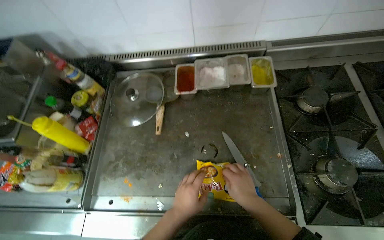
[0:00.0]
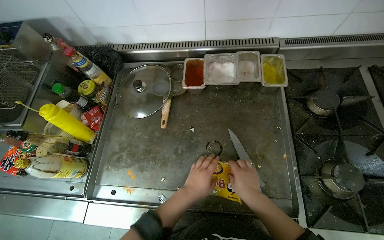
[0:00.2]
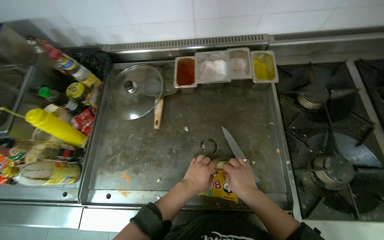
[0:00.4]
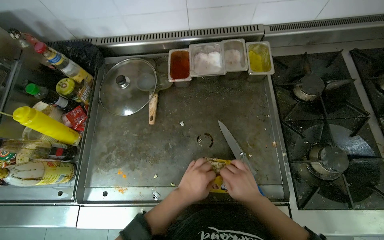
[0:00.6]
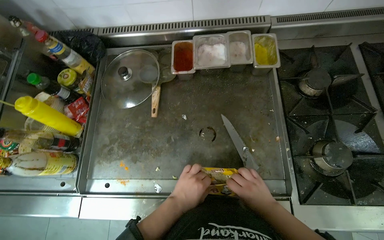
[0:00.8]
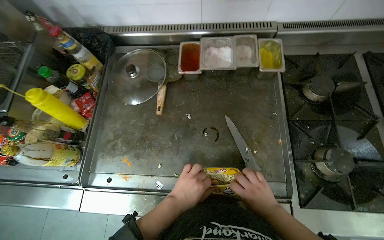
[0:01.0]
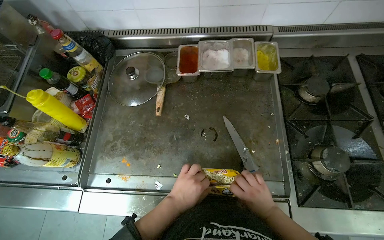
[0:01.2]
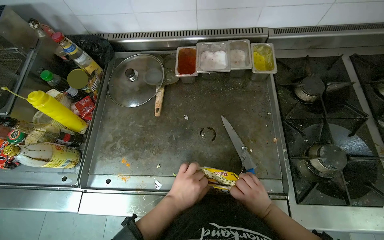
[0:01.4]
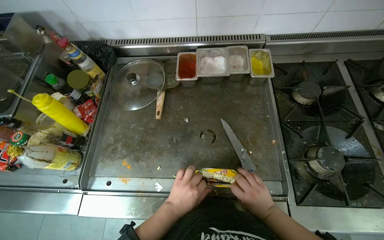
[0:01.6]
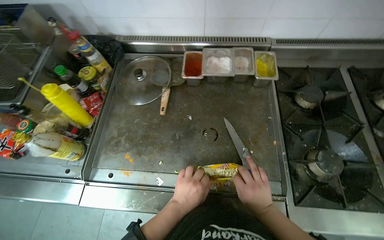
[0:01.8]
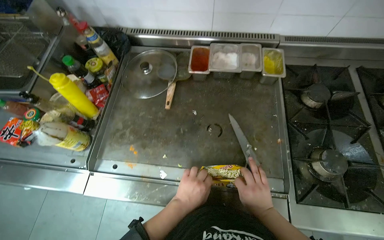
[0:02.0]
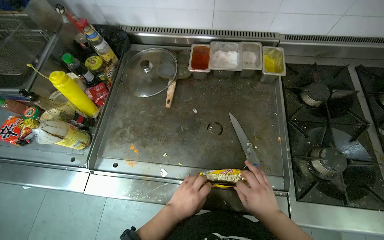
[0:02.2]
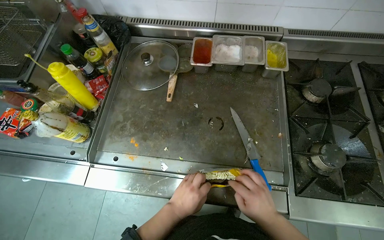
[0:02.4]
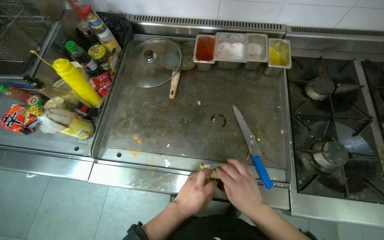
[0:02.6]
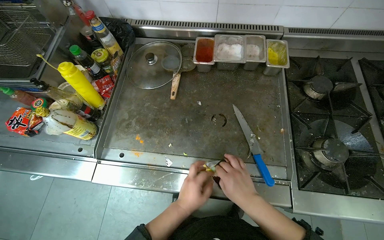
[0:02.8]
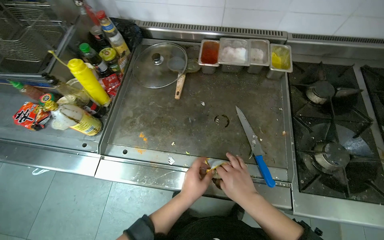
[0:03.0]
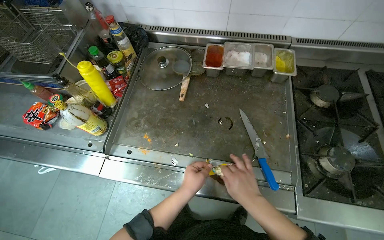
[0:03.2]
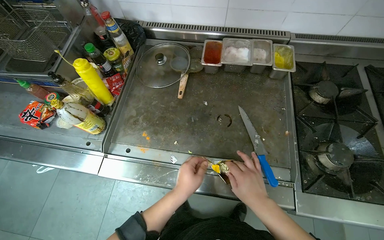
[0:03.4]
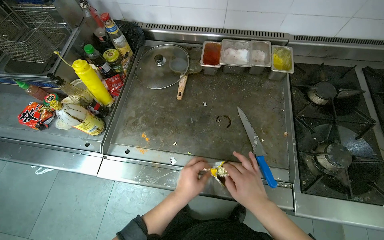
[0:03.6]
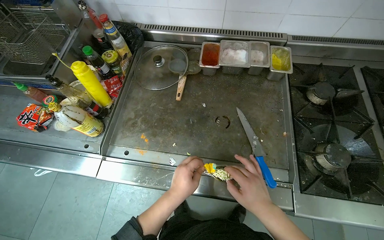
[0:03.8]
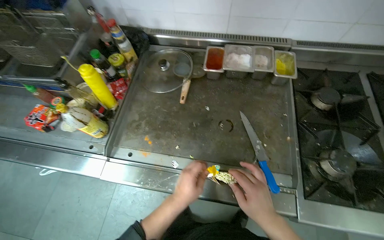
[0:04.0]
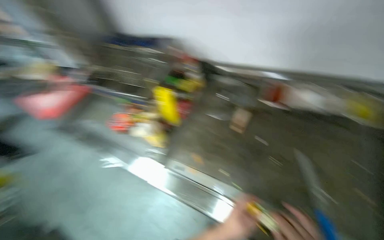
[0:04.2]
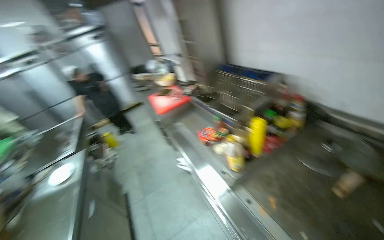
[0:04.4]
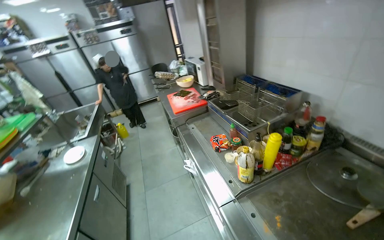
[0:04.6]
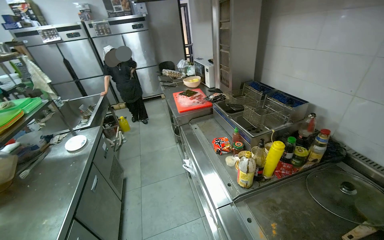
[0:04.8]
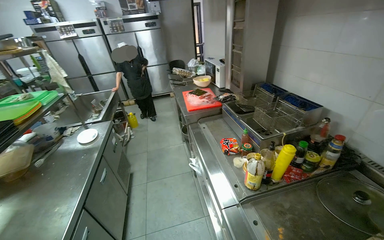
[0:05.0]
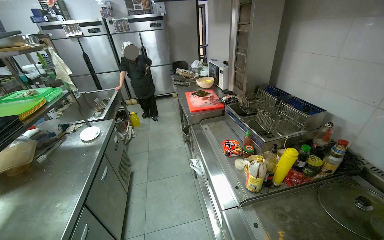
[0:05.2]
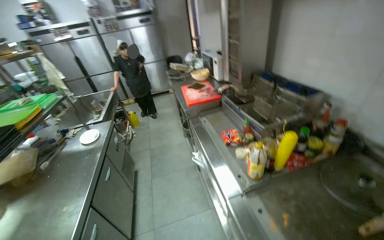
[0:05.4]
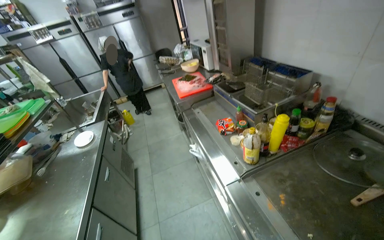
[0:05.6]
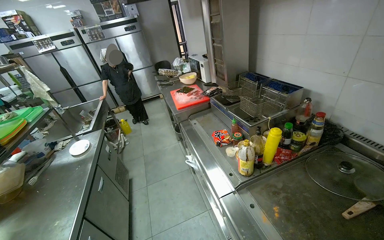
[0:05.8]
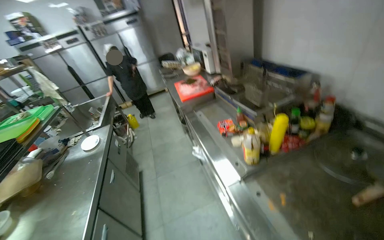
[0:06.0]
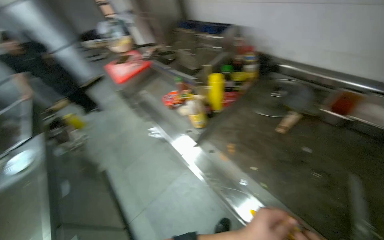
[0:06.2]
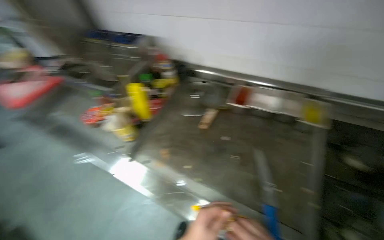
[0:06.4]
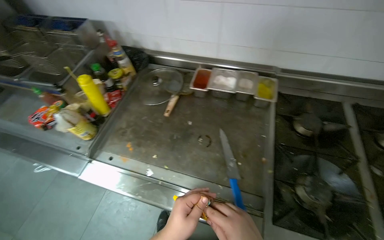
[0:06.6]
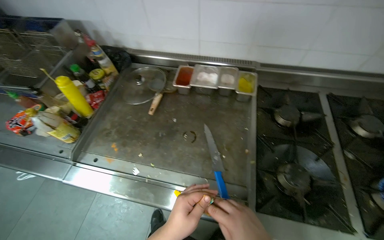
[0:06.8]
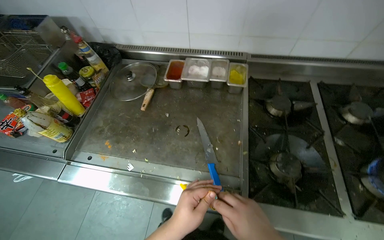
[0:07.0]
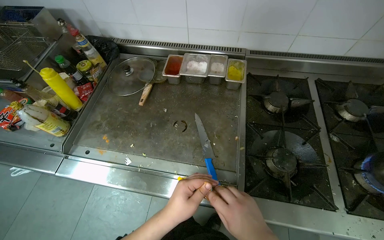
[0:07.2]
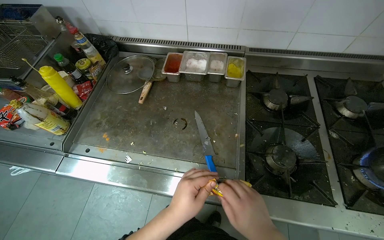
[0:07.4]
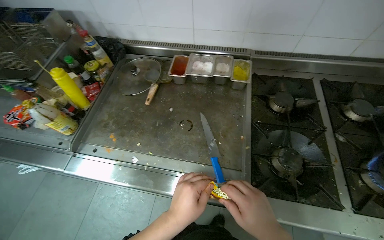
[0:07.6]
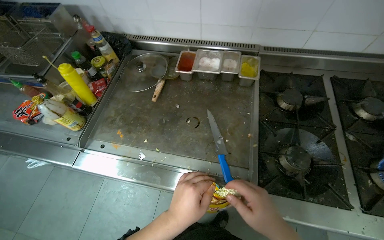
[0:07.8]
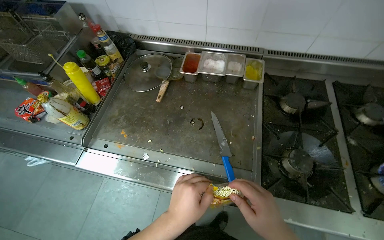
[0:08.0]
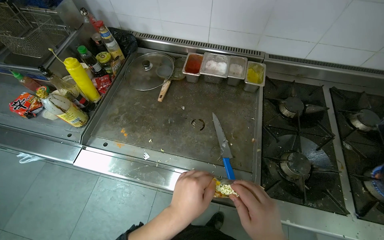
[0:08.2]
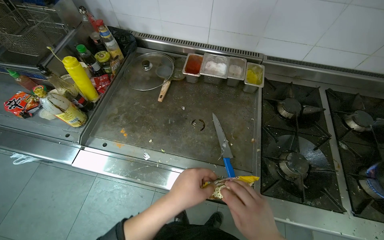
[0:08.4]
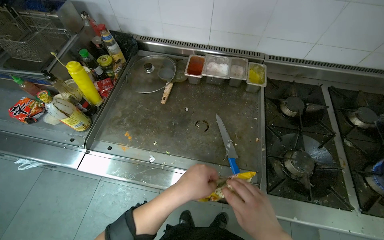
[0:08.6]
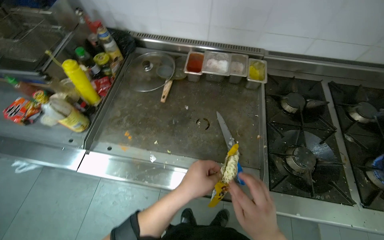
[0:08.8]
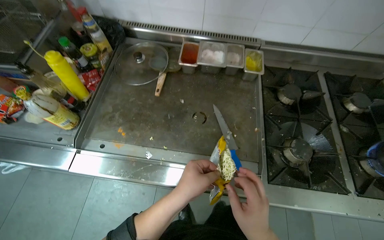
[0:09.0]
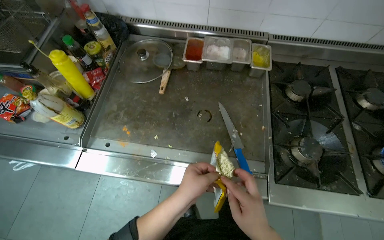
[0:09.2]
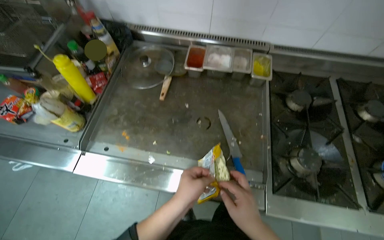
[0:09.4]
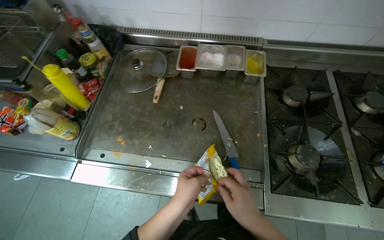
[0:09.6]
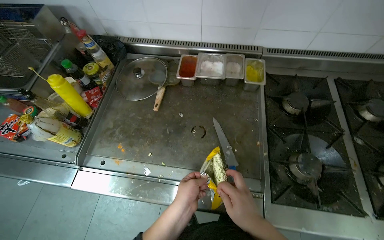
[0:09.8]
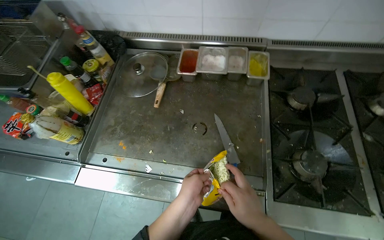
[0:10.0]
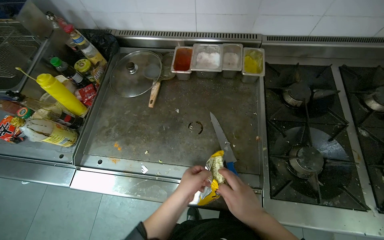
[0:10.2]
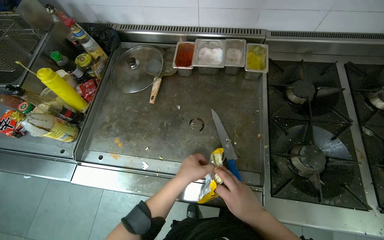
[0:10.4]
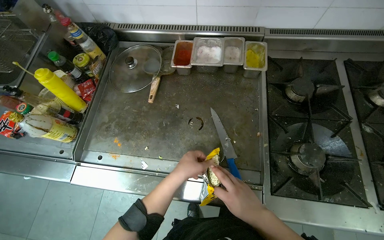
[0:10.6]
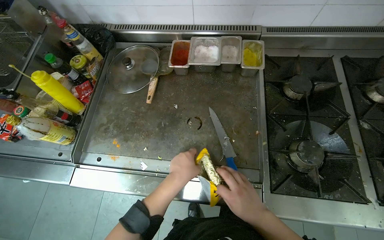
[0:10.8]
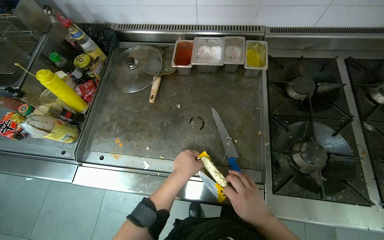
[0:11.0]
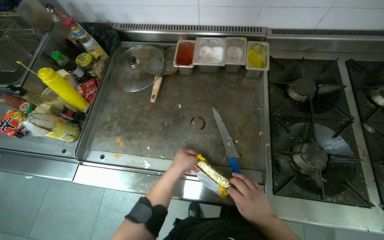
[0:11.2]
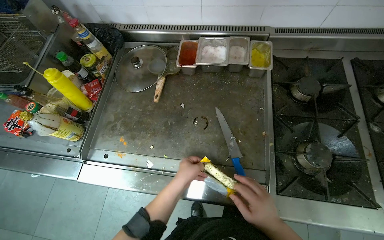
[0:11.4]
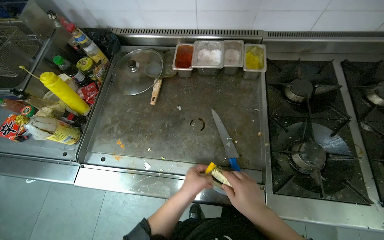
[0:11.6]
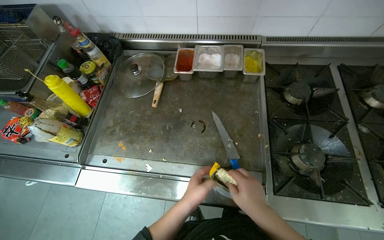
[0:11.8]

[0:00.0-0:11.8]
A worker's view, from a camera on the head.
Job: preparing food.
The whole recording: Opening instant noodle packet. The worker opens a packet of instant noodles using a knife and their hands.
0.0 to 1.4 s: The right hand shifts some 15 cm down the picture and to the right.
1.4 to 3.0 s: The right hand shifts some 20 cm nearer to the camera and to the left.
3.0 to 4.4 s: The wearer looks some 25 degrees further to the left.
6.0 to 7.4 s: The wearer's head swings about 60 degrees to the right. The view tilts approximately 15 degrees downward.
8.8 to 10.4 s: The left hand is displaced farther from the camera by approximately 10 cm.

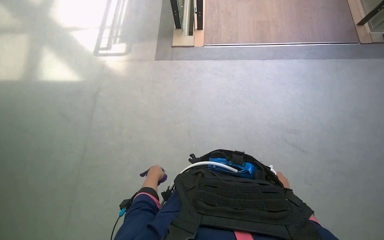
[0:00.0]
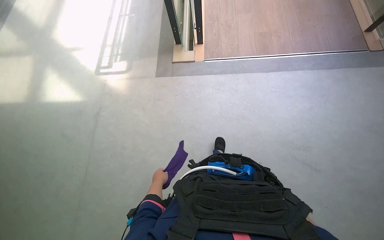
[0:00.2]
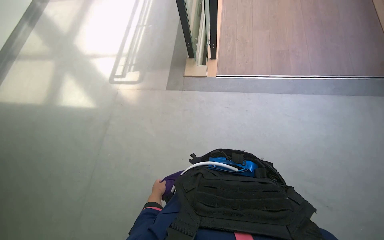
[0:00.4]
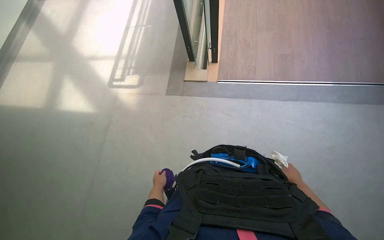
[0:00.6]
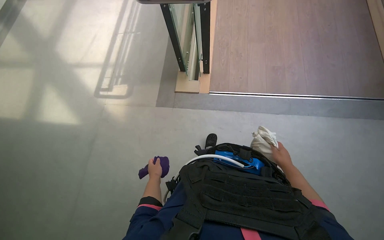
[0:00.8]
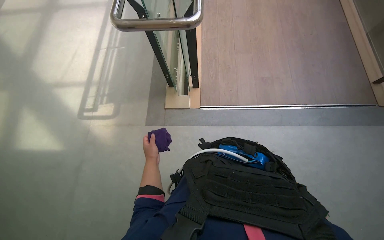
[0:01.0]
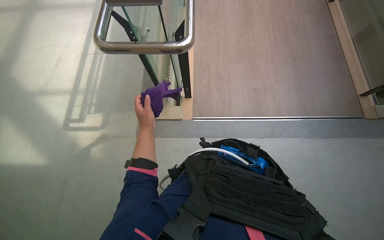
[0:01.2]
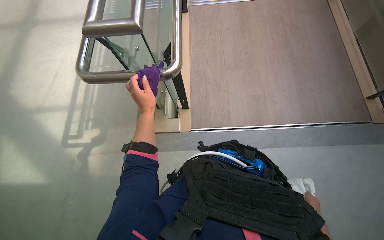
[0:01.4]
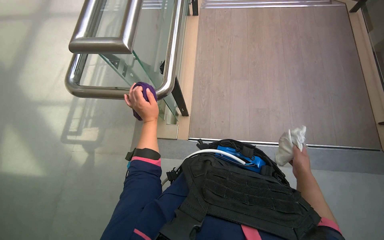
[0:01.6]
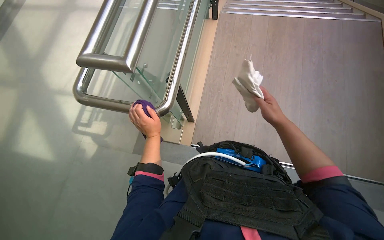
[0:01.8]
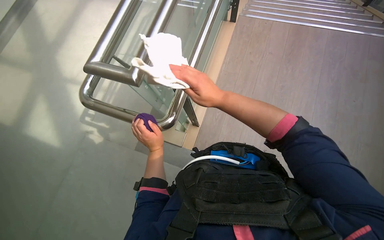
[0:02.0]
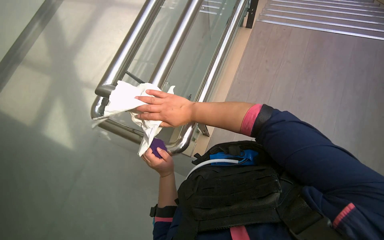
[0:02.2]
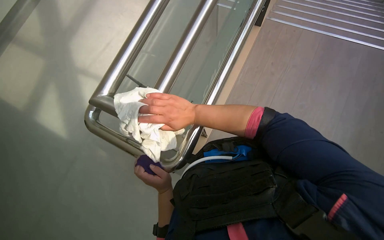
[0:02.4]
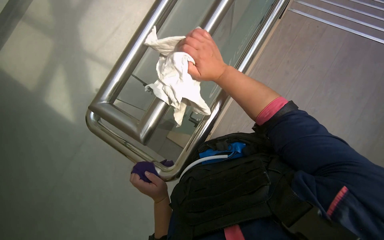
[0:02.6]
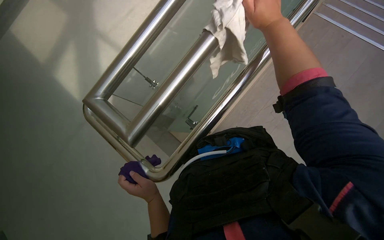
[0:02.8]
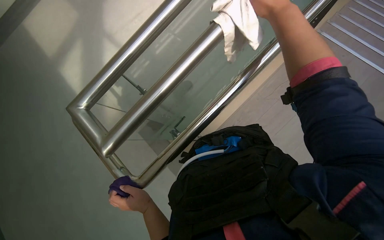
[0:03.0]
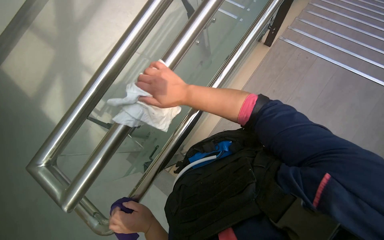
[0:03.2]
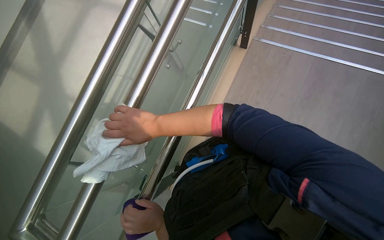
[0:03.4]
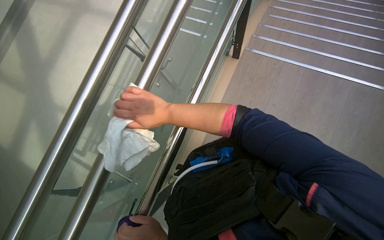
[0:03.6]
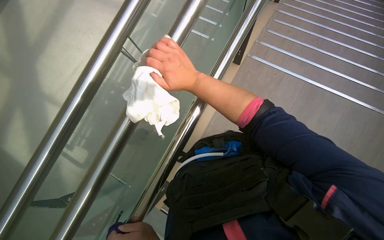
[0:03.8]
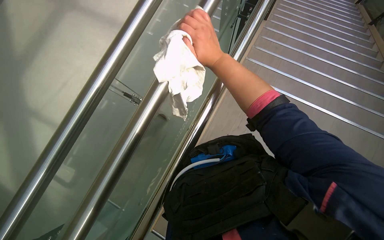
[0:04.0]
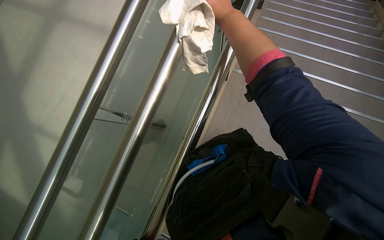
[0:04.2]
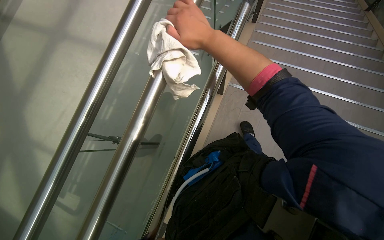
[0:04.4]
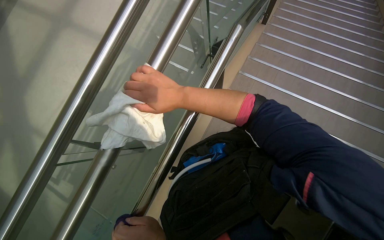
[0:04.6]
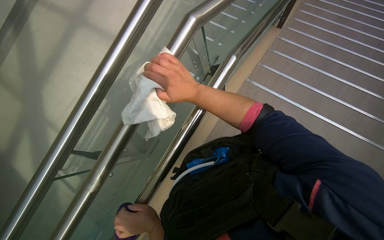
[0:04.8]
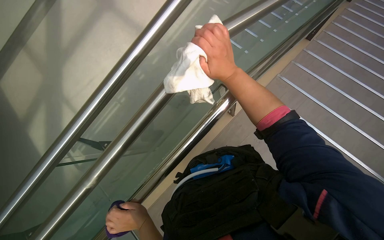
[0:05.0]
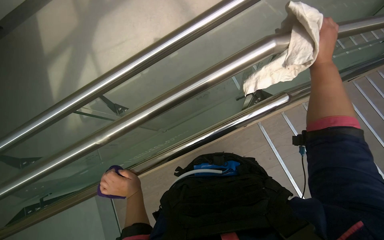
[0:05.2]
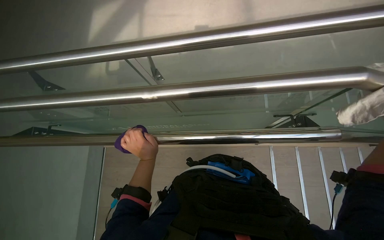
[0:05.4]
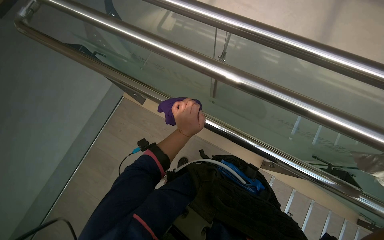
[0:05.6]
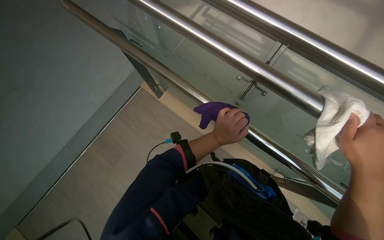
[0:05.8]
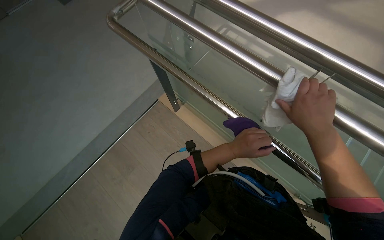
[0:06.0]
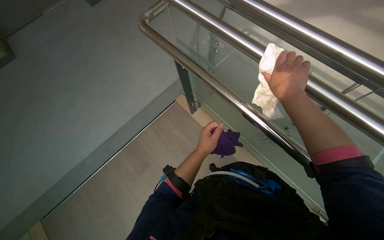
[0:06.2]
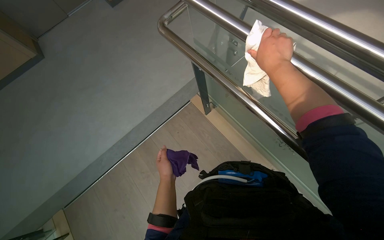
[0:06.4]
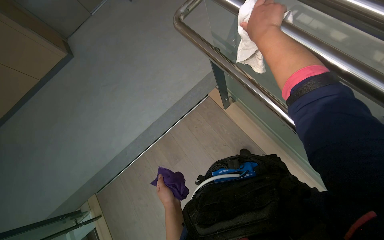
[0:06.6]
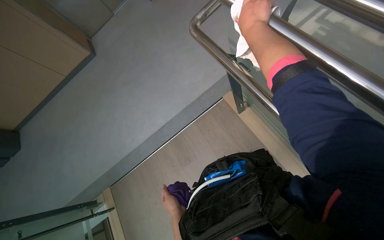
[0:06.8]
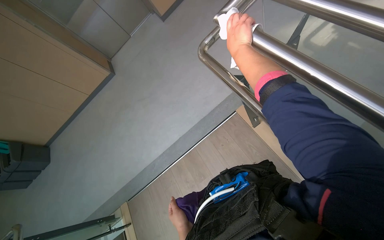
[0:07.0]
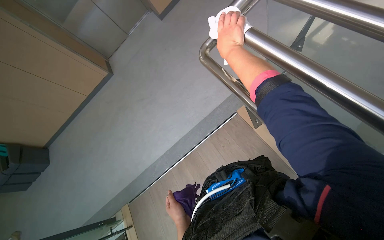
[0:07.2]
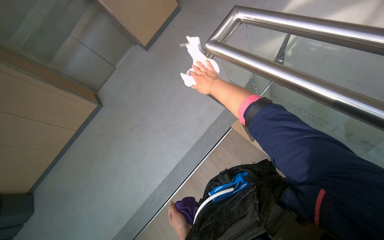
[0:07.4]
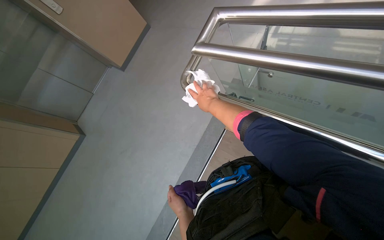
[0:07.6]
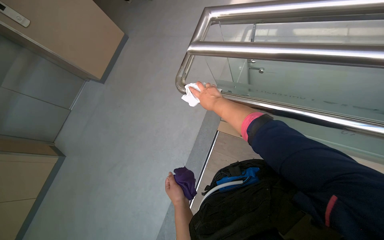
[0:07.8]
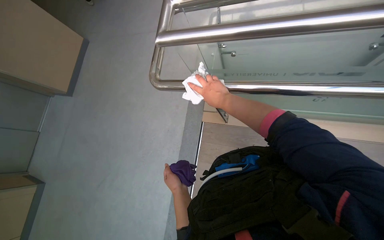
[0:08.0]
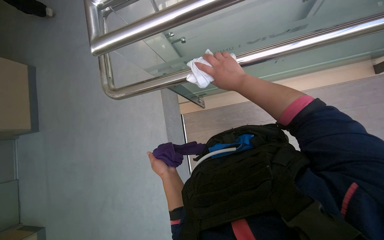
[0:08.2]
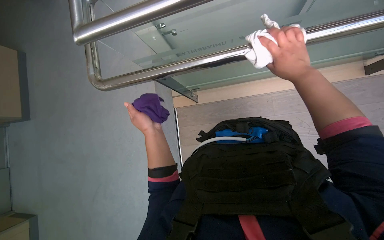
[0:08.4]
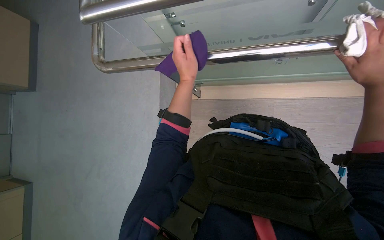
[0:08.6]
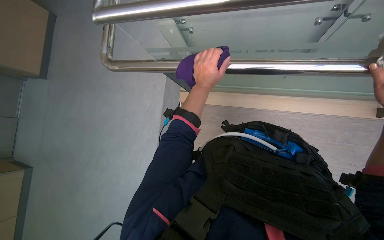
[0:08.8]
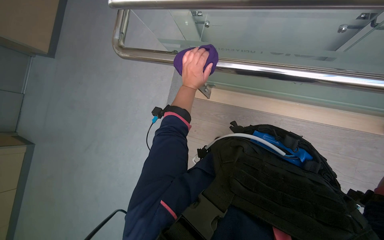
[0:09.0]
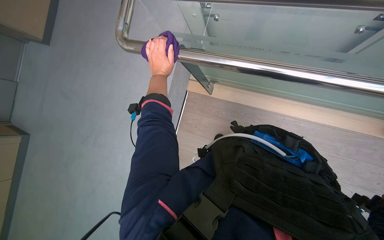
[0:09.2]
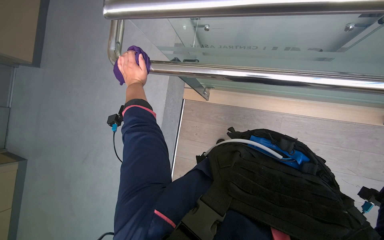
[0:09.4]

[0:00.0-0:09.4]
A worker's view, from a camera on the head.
Job: wiping surfaces.
The whole recording: Wiping metal and glass railings. The worker wipes metal and glass railings with a white and purple cloth.
0.0 to 1.6 s: The head travels approximately 1 m.
1.6 to 3.2 s: The wearer looks approximately 30 degrees further to the left. The left hand goes roughly 15 cm down the picture. The right hand is displaced up the picture and to the left by some 70 cm.
4.8 to 6.2 s: The wearer looks roughly 80 degrees further to the left.
6.2 to 7.8 s: The camera pitches upward, by some 15 degrees.
7.8 to 9.4 s: The wearer looks approximately 15 degrees further to the right.
